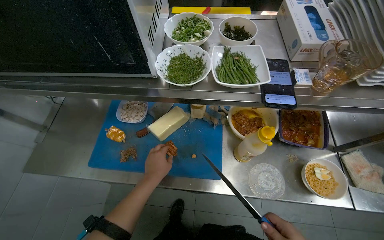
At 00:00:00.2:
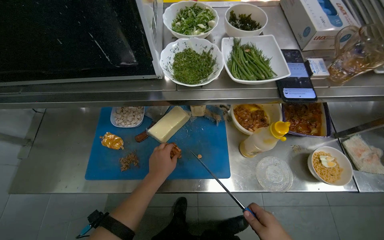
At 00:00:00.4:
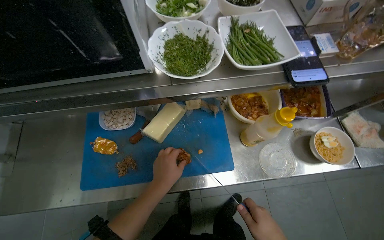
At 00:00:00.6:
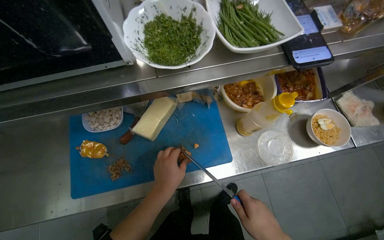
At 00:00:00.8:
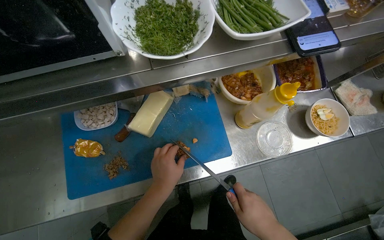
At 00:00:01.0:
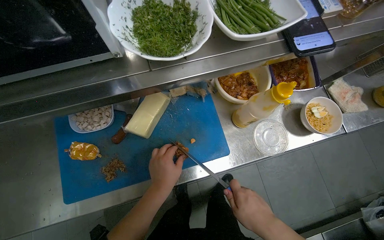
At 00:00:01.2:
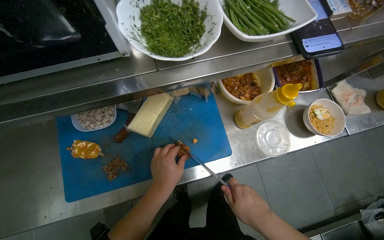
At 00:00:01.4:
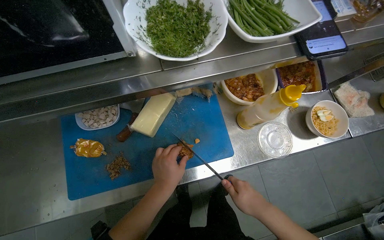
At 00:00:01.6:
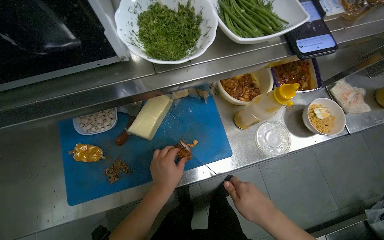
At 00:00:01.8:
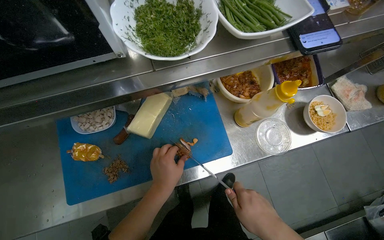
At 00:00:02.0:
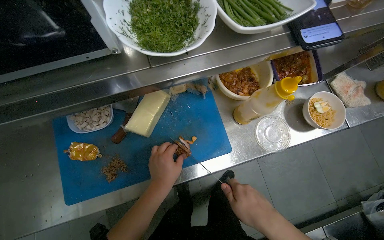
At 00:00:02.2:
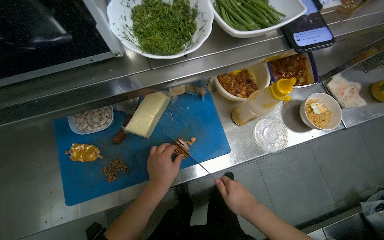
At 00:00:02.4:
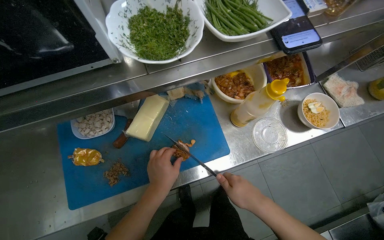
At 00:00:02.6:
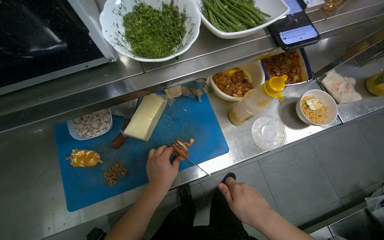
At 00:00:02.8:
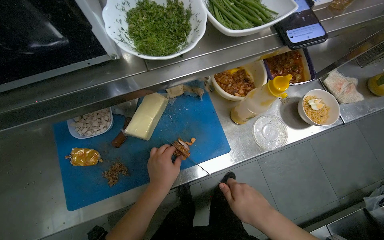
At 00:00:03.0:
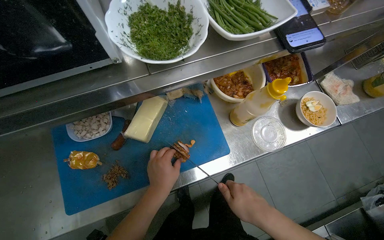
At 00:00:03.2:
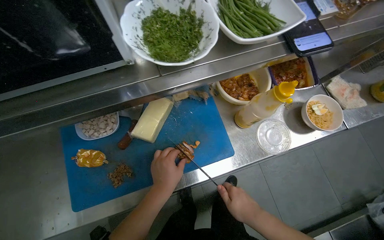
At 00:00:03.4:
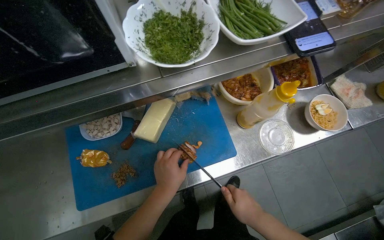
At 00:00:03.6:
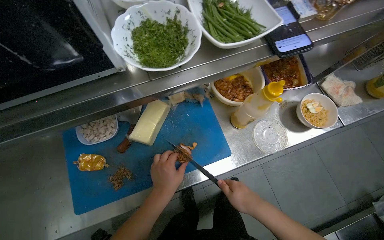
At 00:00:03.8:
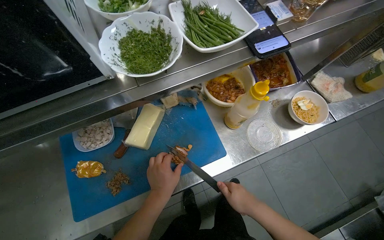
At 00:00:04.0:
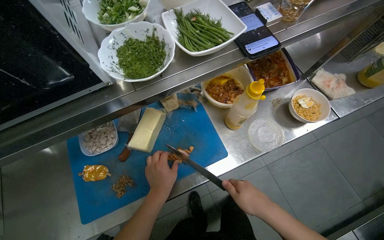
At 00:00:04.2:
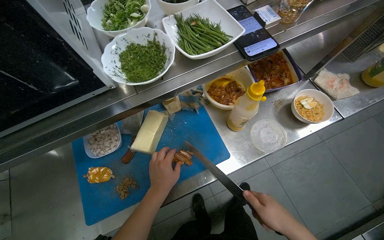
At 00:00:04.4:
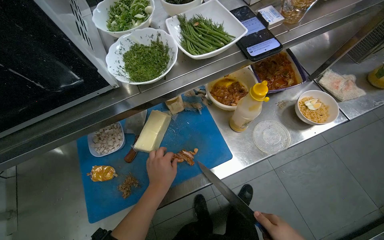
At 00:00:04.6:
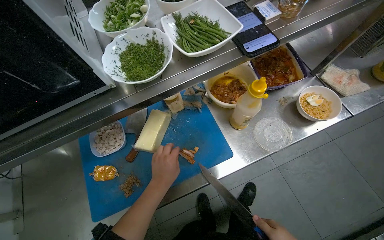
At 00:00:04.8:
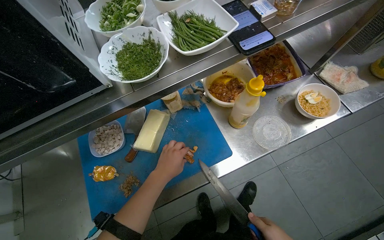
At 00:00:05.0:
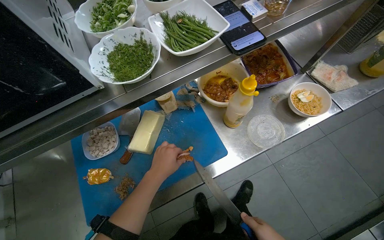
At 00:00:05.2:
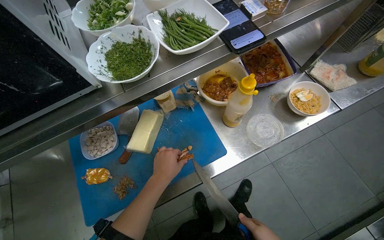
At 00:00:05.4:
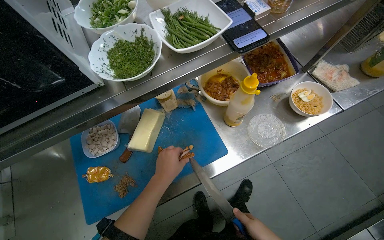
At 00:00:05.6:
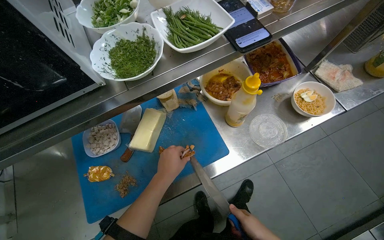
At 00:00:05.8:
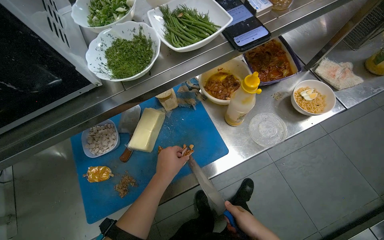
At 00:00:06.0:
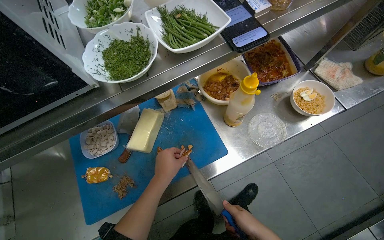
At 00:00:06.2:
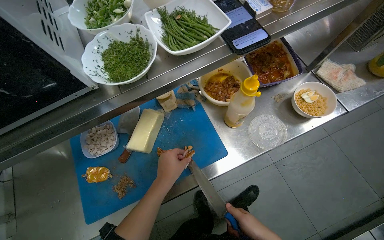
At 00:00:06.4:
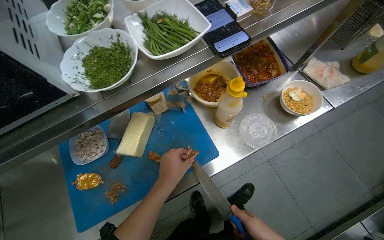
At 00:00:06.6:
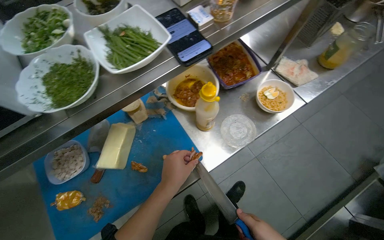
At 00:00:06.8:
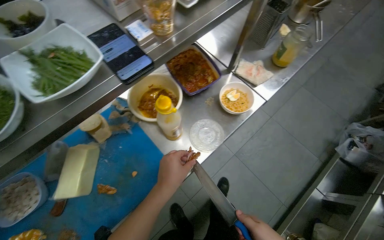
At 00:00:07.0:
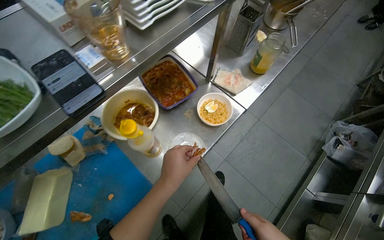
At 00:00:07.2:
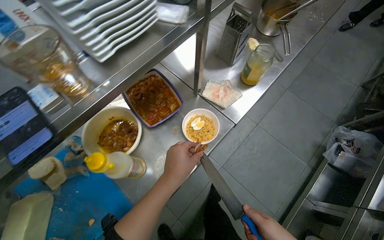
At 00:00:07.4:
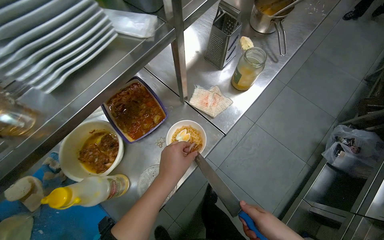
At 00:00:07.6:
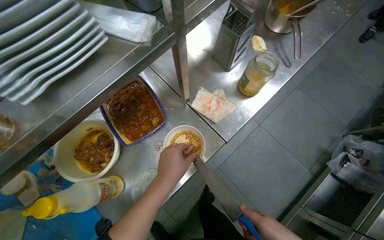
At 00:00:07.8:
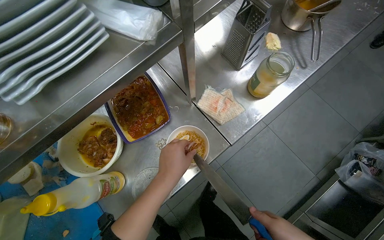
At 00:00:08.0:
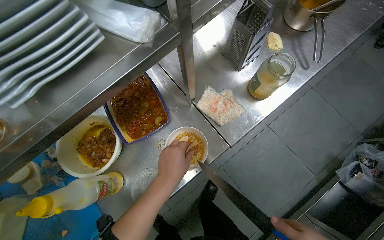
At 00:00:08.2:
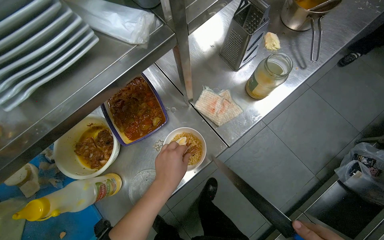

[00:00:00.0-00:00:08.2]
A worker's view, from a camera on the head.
Job: preparing food.
The whole recording: Preparing ingredients for noodle bowl. The worker cuts egg and other ingredients, then adds them to a noodle bowl.
00:00:00.0 to 00:00:01.6: The head rotates approximately 20 degrees to the right.
00:00:01.6 to 00:00:03.2: The hands stay close to where they were, moving slightly.
00:00:06.6 to 00:00:08.2: The camera travels roughly 50 cm.

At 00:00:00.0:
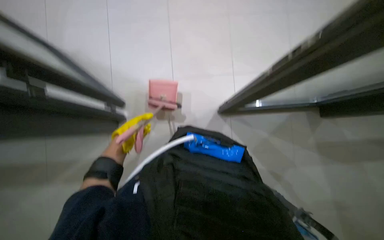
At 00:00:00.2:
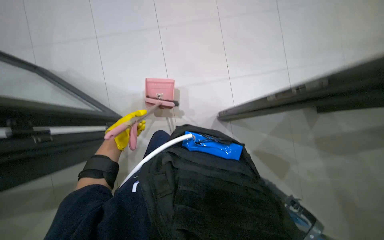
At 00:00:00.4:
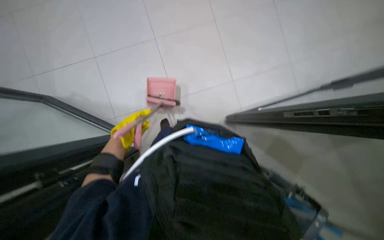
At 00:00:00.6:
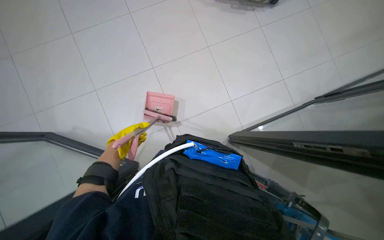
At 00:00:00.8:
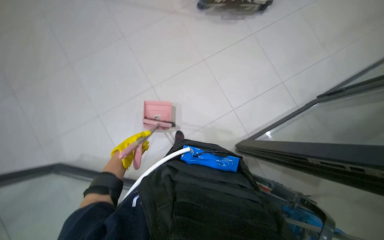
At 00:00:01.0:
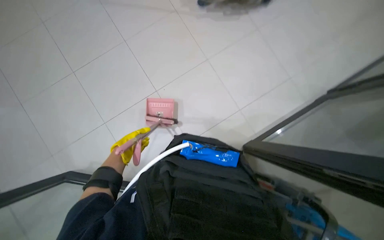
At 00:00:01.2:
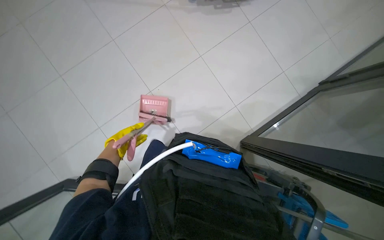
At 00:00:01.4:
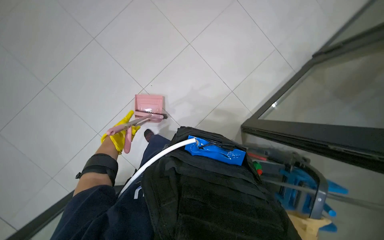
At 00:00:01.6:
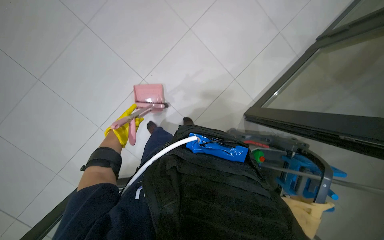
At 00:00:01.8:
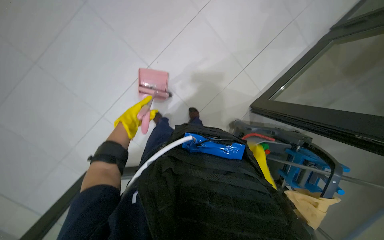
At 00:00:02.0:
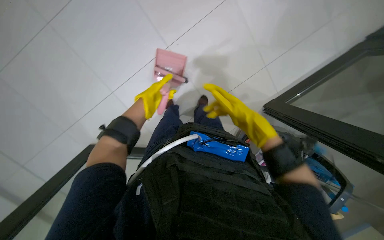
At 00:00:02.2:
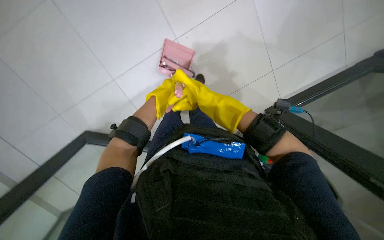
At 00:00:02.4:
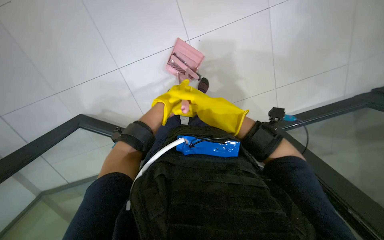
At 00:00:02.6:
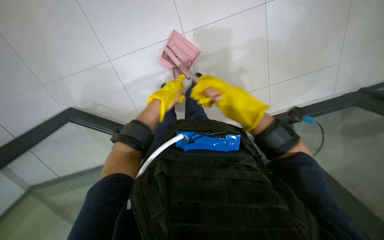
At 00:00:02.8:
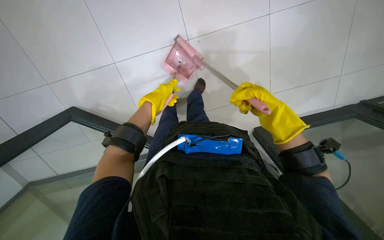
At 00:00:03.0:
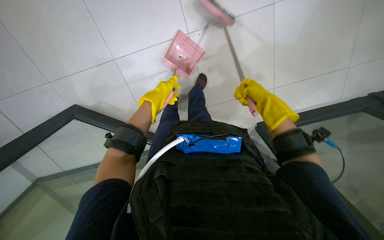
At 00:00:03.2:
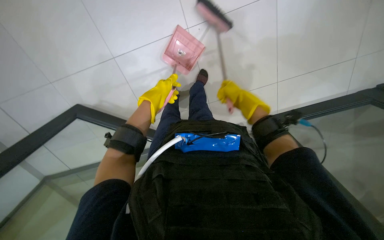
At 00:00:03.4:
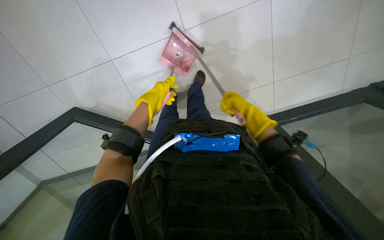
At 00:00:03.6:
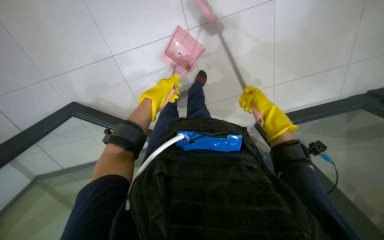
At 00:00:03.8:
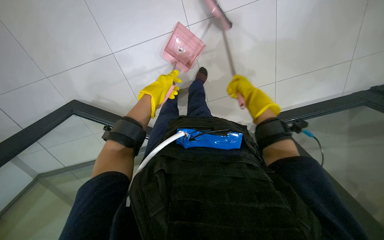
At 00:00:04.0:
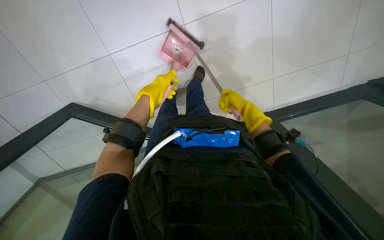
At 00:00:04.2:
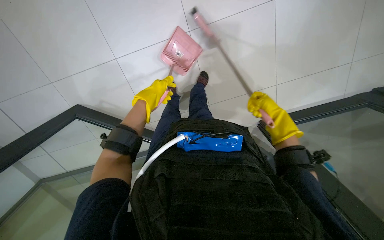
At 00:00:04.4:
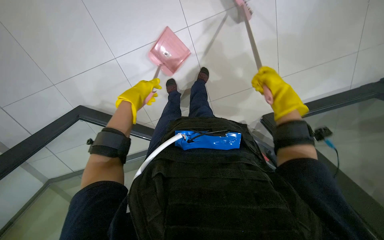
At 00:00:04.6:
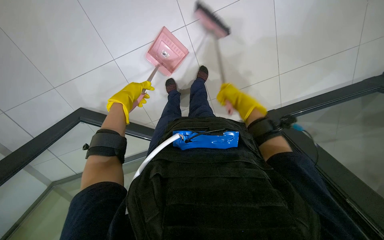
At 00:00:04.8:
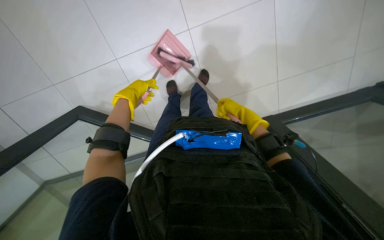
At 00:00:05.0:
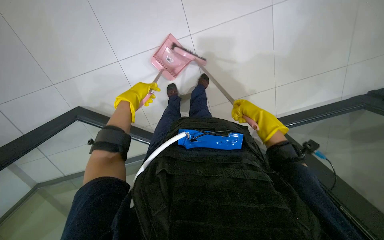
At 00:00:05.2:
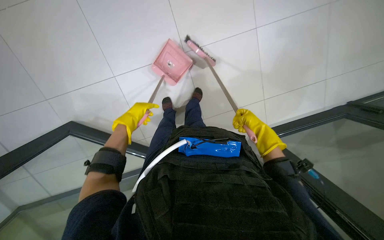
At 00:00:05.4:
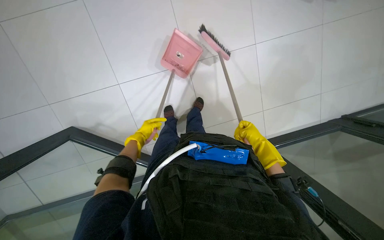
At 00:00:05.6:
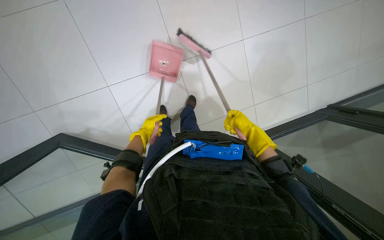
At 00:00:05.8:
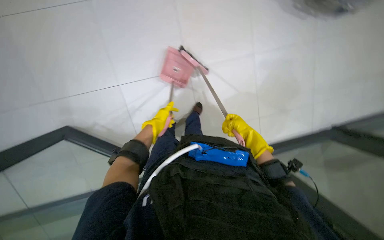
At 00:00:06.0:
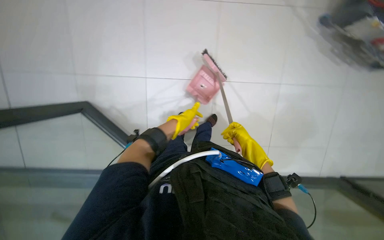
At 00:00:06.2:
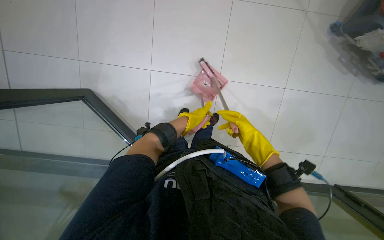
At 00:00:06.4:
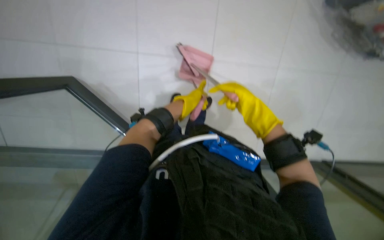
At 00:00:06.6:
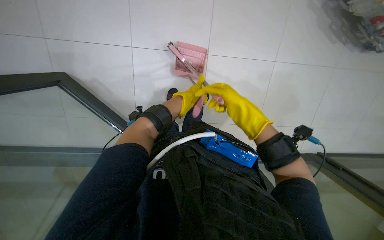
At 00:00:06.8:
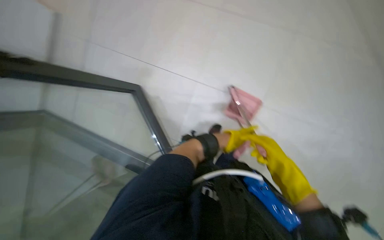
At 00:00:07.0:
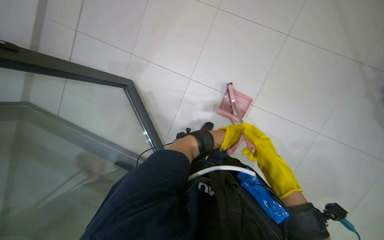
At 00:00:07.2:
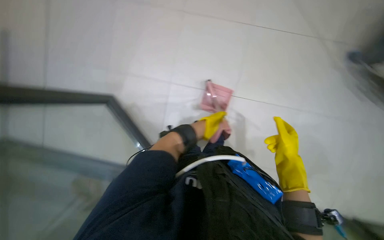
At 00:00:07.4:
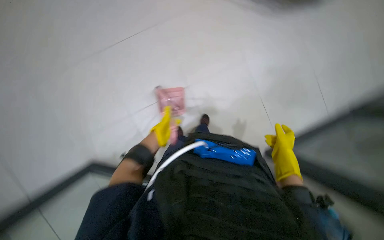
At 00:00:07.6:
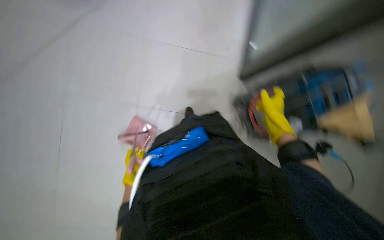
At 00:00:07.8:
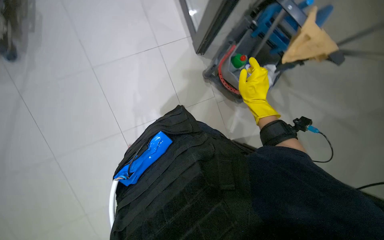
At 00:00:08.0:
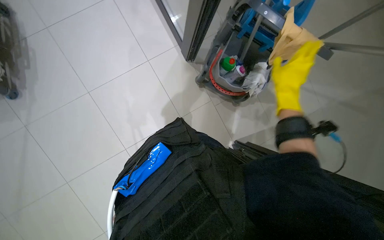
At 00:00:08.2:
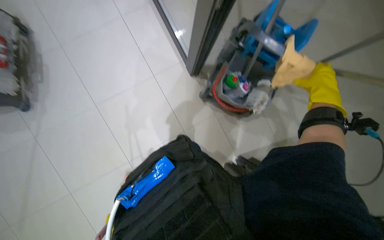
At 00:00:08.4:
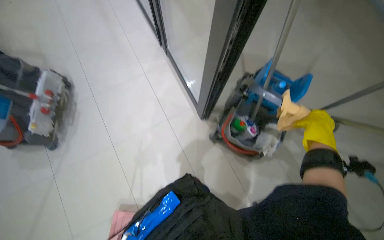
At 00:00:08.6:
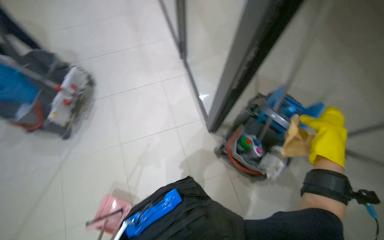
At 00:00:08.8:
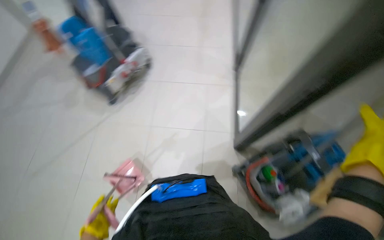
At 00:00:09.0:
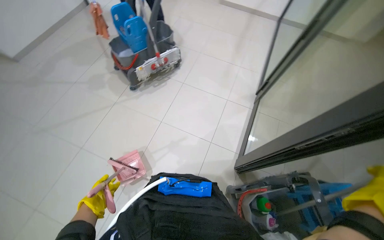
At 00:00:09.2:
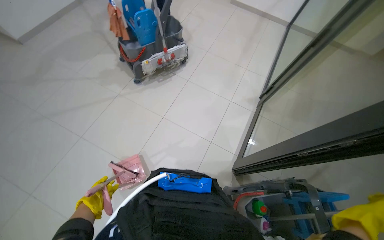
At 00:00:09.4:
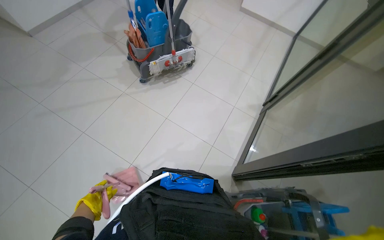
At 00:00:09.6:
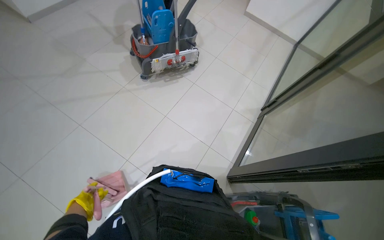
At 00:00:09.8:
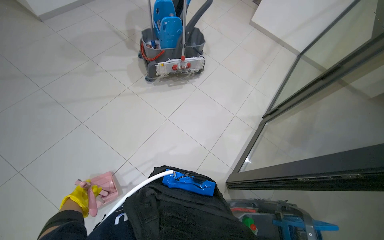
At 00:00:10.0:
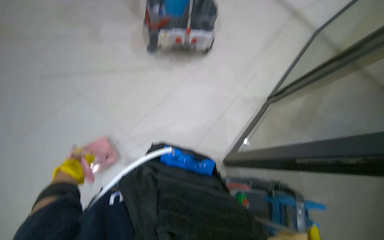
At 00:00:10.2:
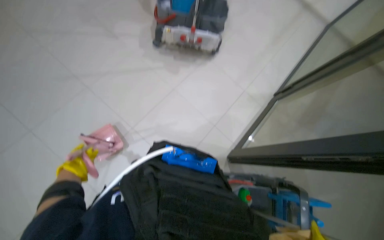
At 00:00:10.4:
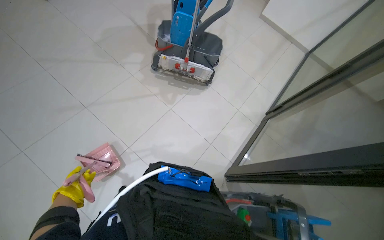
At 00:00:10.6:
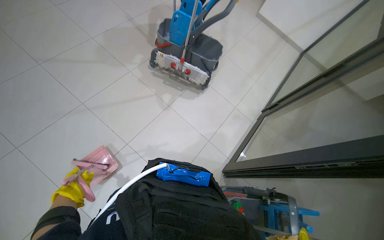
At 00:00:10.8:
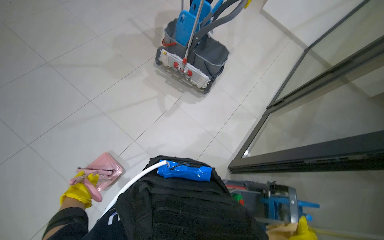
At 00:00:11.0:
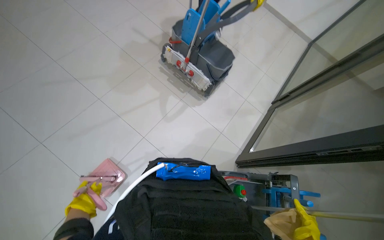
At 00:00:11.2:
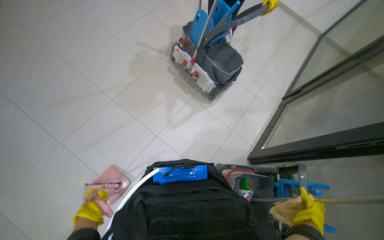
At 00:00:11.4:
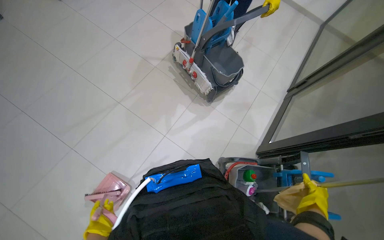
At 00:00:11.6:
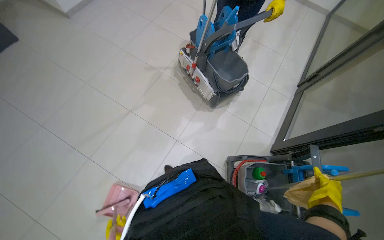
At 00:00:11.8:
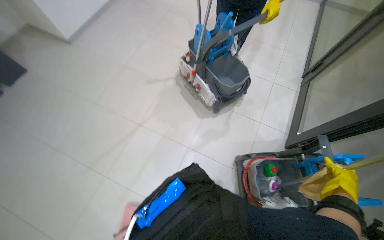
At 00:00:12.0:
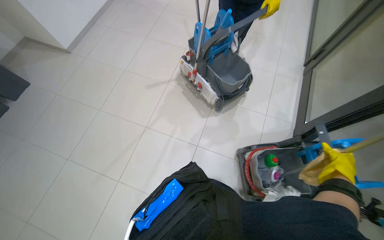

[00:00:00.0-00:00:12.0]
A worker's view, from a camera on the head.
Job: sweeping floor.
The whole recording: Sweeping floor with broom and dustpan. The worker sweeps the floor using a broom and dustpan.
00:00:00.0 to 00:00:01.6: The left hand is displaced to the left by approximately 15 cm.
00:00:01.6 to 00:00:03.0: The wearer looks about 10 degrees further downward. The scene rotates clockwise by about 30 degrees.
00:00:03.0 to 00:00:04.4: The right hand heads to the right, covering approximately 10 cm.
00:00:04.4 to 00:00:06.0: The view tips upward by approximately 15 degrees. The right hand shifts roughly 15 cm to the left; the left hand travels farther from the camera by some 10 cm.
00:00:07.6 to 00:00:09.0: The head rotates about 45 degrees to the left. The view tips upward by roughly 20 degrees.
00:00:09.0 to 00:00:10.4: The left hand travels nearer to the camera by approximately 15 cm.
00:00:10.4 to 00:00:12.0: The camera sweeps to the left, by approximately 20 degrees.
